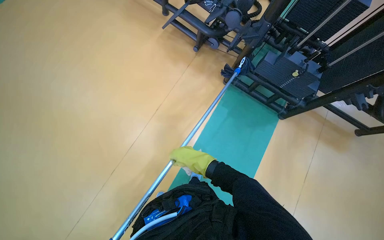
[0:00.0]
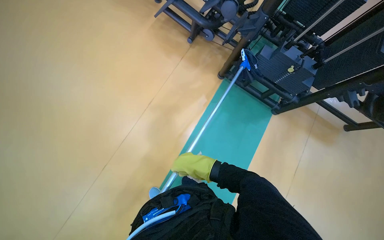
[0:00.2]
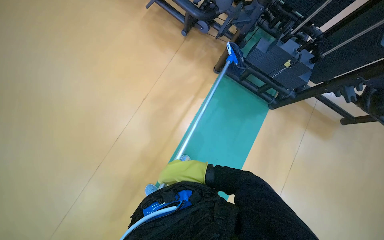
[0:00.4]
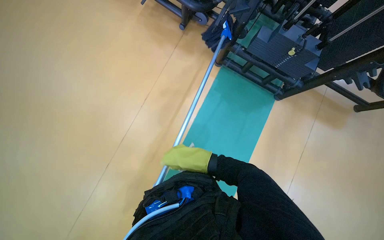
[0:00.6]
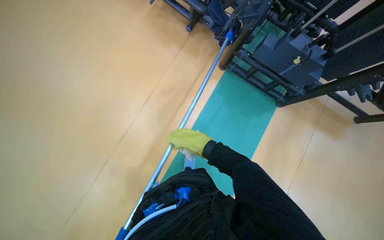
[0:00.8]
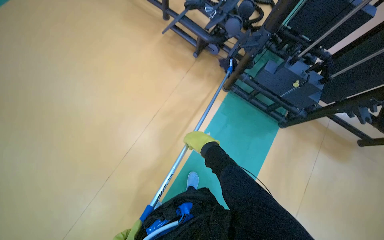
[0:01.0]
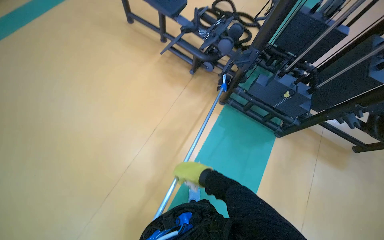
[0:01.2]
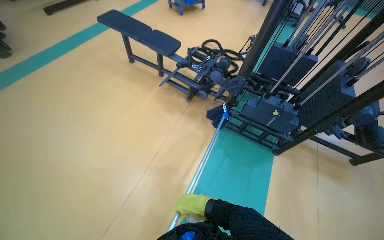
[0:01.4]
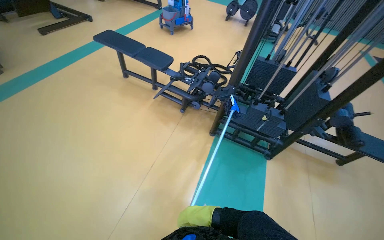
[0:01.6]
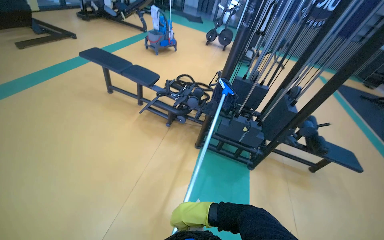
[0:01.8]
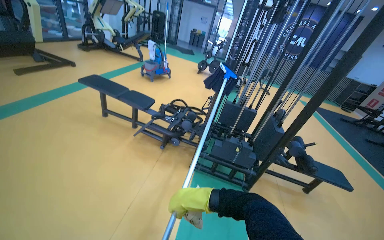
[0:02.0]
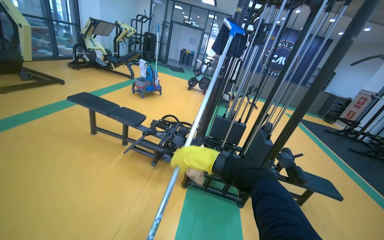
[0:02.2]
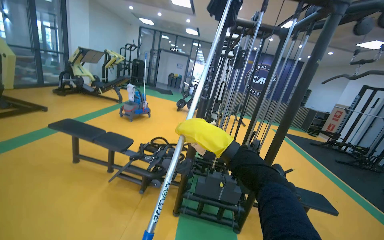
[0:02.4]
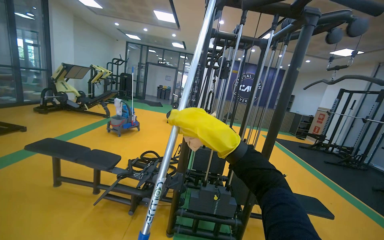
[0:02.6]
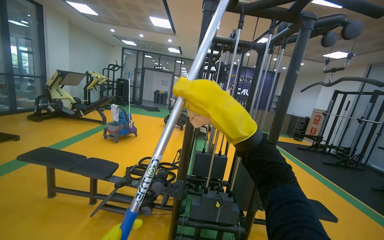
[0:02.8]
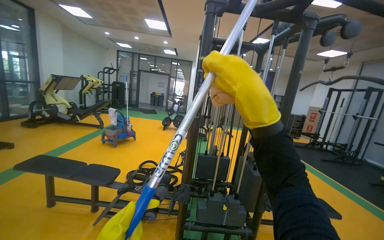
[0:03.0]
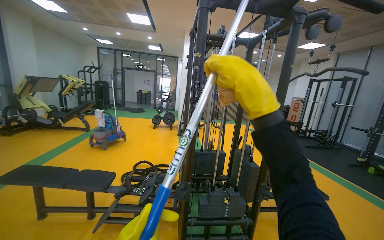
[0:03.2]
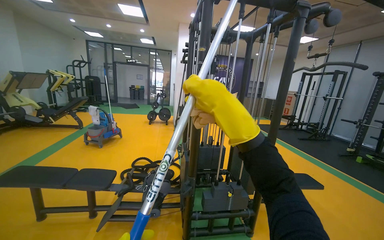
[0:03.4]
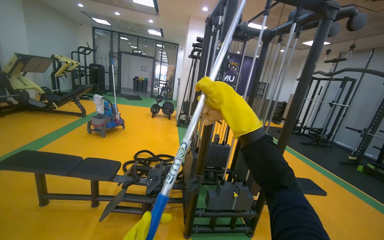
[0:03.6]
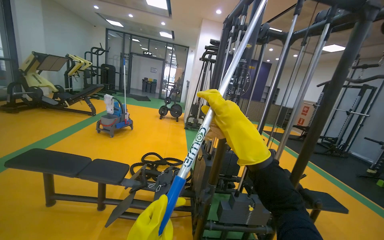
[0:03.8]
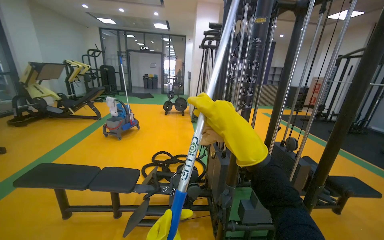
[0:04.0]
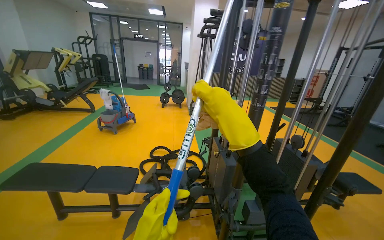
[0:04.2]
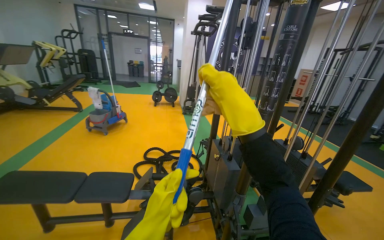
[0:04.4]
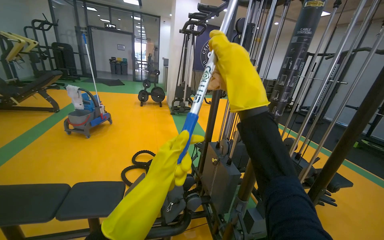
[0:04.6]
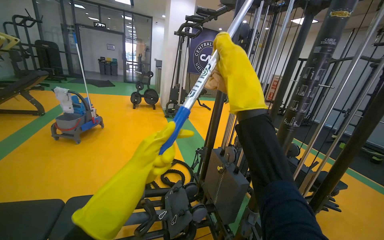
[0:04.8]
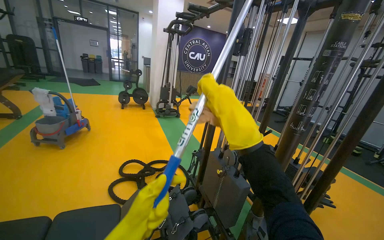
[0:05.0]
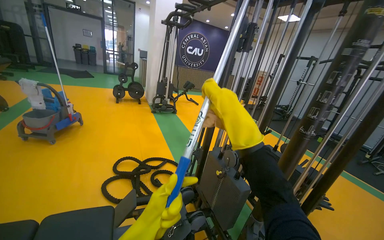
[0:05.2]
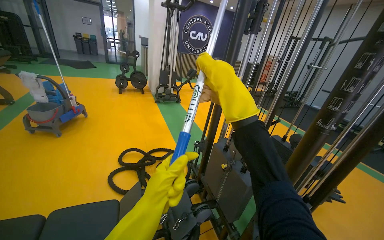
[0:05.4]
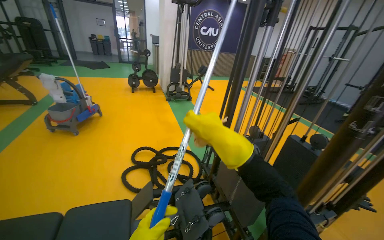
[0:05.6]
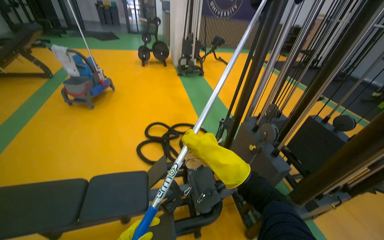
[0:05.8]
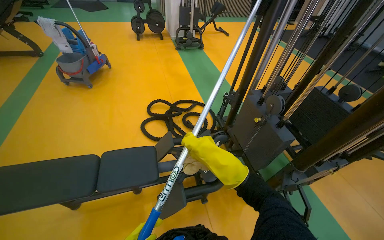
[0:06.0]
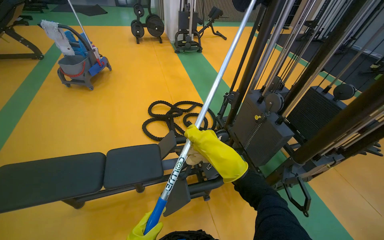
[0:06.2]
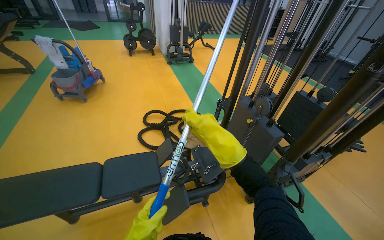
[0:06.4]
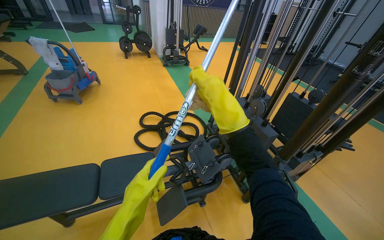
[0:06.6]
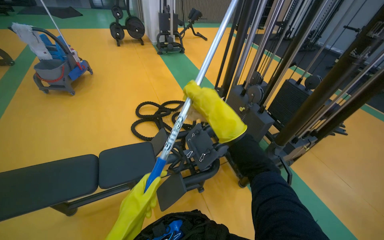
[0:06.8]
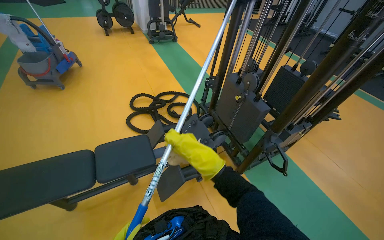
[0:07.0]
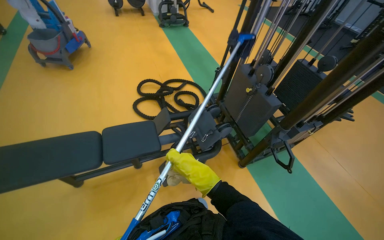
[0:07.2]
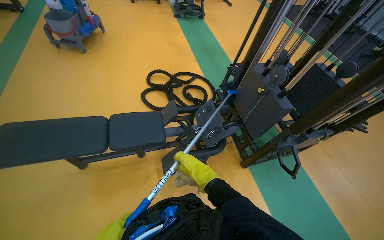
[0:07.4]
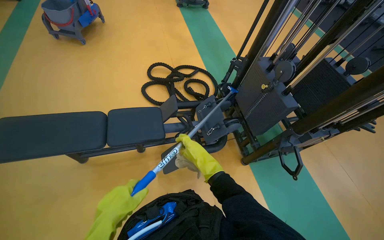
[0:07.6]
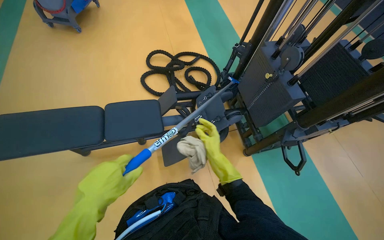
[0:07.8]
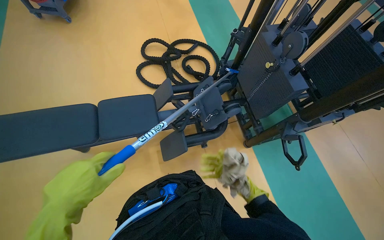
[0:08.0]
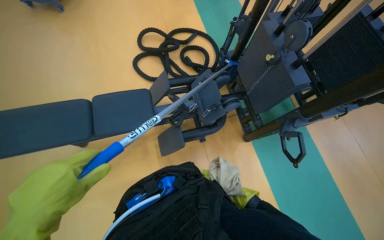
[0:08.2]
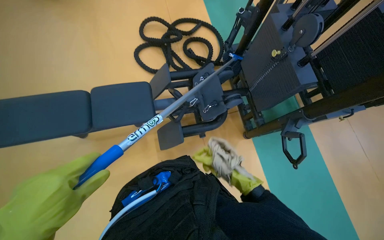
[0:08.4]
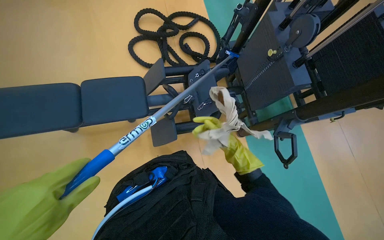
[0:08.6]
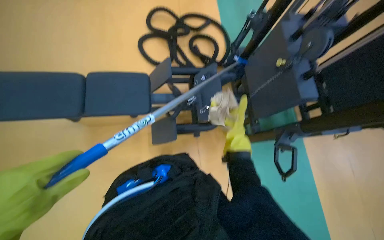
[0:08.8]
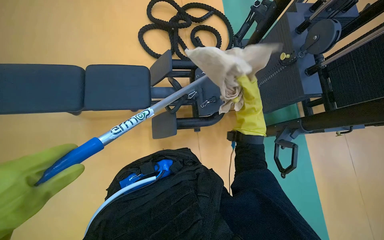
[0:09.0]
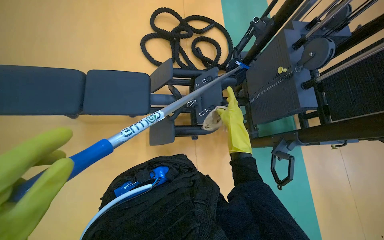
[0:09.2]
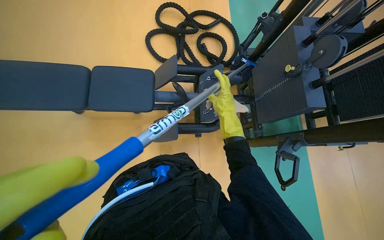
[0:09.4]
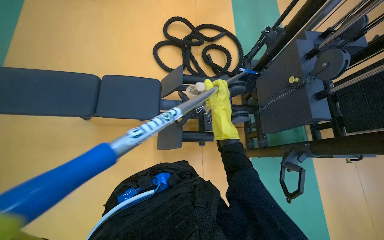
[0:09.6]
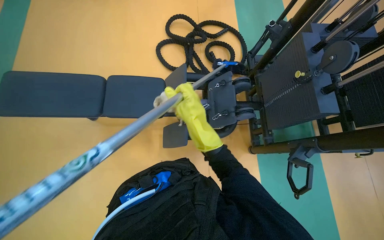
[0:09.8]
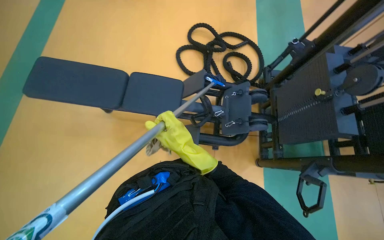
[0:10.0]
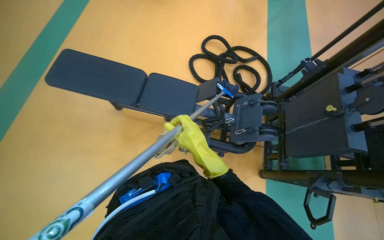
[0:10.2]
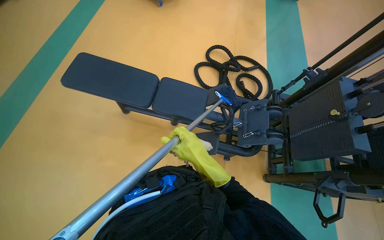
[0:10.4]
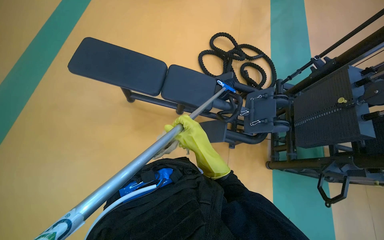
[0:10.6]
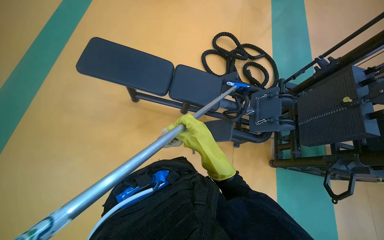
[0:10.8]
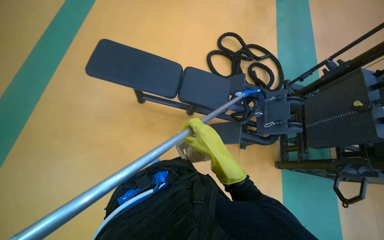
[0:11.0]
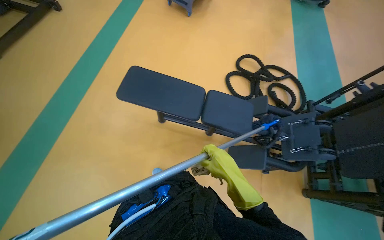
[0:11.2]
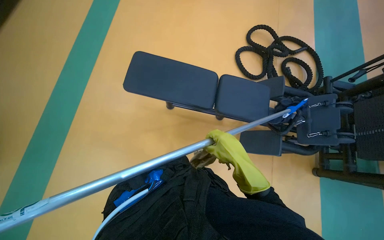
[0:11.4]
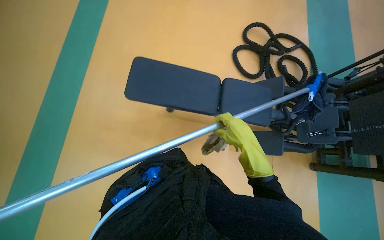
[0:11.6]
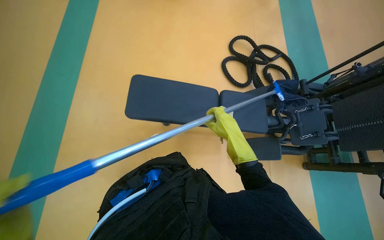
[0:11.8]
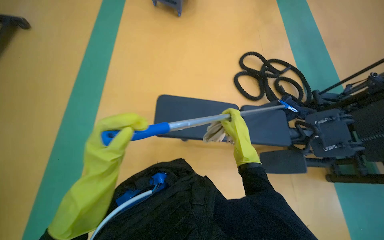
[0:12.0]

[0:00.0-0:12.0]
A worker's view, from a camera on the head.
Job: wiping surfaces.
The whole recording: Cleaning gym equipment and floor. The worker cleans various gym equipment and the surrounding floor using a long-handled tool.
0:00.0 to 0:01.6: The wearer looks some 25 degrees further upward.
0:01.6 to 0:03.0: The wearer's head swings approximately 25 degrees to the right. The view tilts roughly 35 degrees upward.
0:03.0 to 0:04.4: The camera is carried roughly 70 cm.
0:04.4 to 0:06.0: The head travels about 60 cm. The wearer looks some 25 degrees further downward.
0:06.0 to 0:07.6: The right hand travels up the picture and back again, roughly 5 cm each way.
0:07.6 to 0:09.0: The wearer looks some 20 degrees further downward. The right hand moves to the right and up the picture, about 30 cm.
0:09.0 to 0:10.4: The camera pitches upward, by about 15 degrees. The right hand goes some 40 cm to the left.
0:10.4 to 0:12.0: The wearer moves roughly 70 cm.

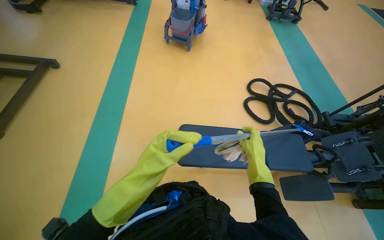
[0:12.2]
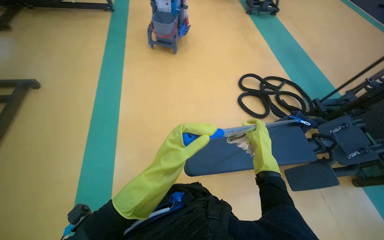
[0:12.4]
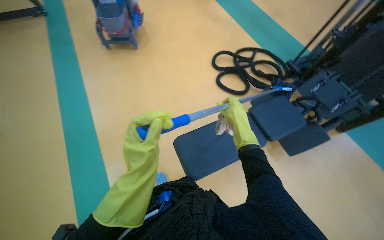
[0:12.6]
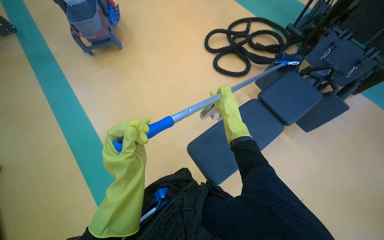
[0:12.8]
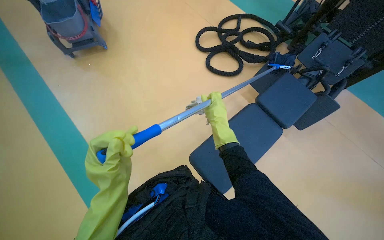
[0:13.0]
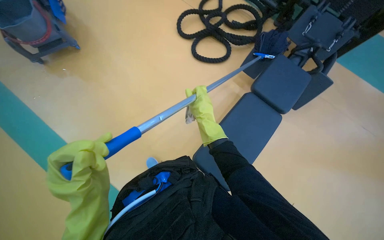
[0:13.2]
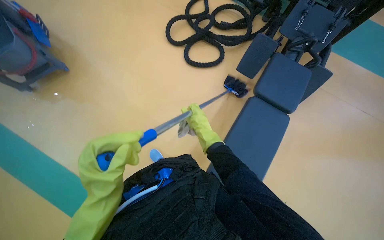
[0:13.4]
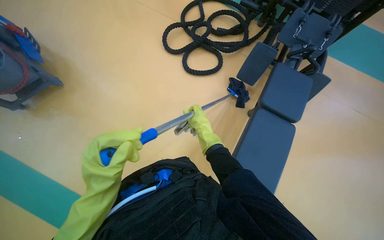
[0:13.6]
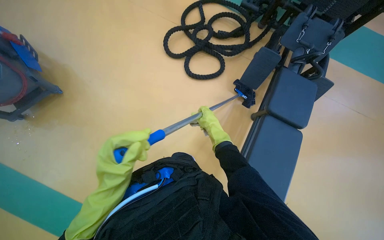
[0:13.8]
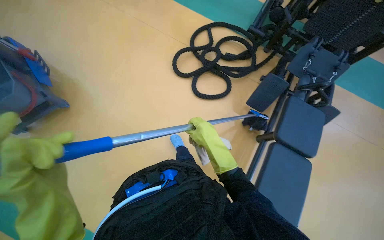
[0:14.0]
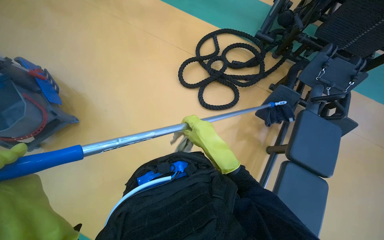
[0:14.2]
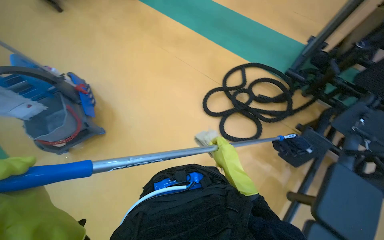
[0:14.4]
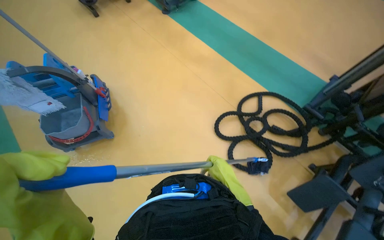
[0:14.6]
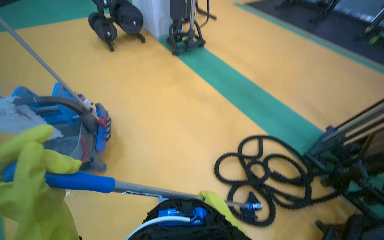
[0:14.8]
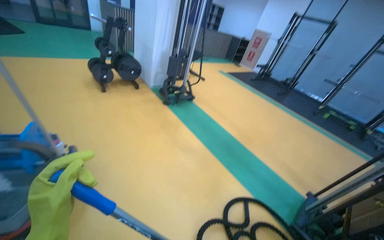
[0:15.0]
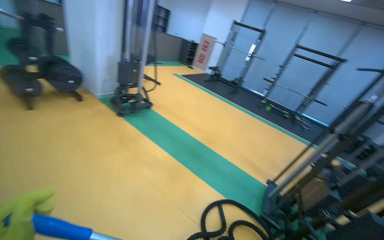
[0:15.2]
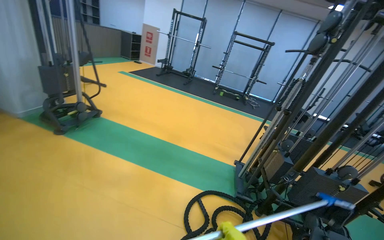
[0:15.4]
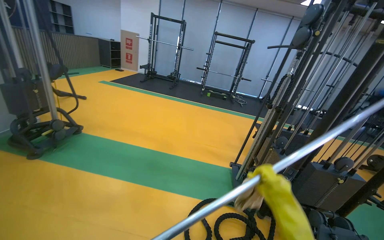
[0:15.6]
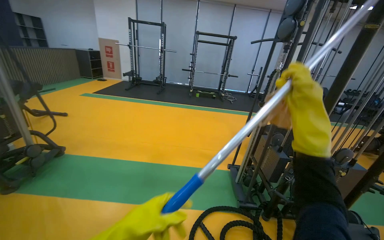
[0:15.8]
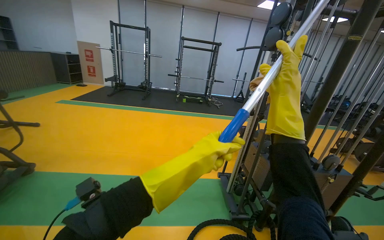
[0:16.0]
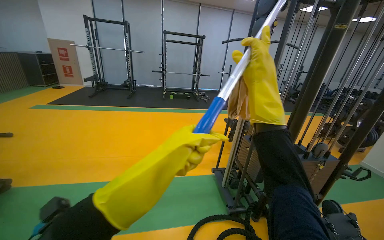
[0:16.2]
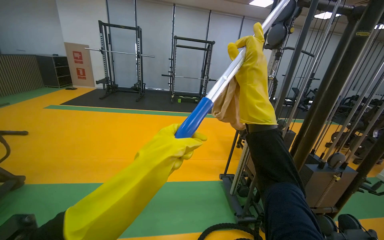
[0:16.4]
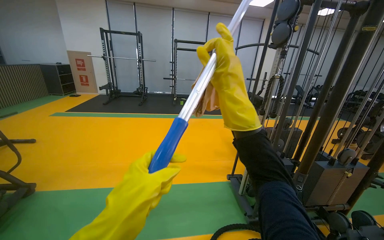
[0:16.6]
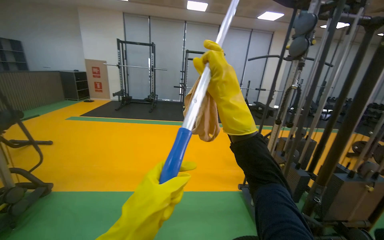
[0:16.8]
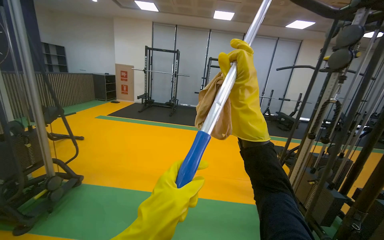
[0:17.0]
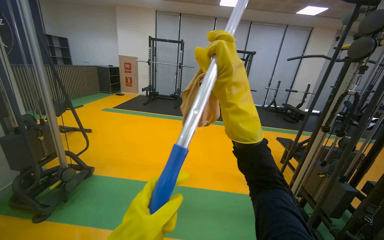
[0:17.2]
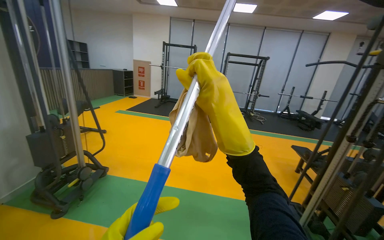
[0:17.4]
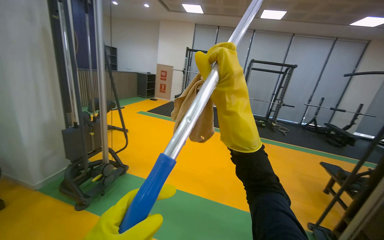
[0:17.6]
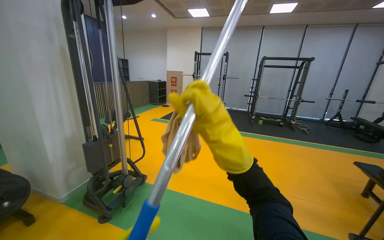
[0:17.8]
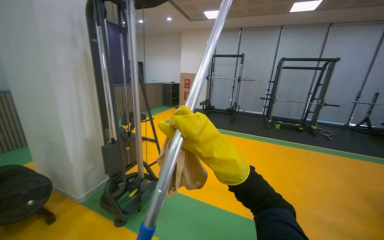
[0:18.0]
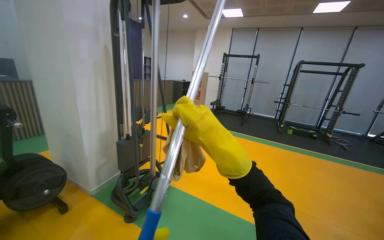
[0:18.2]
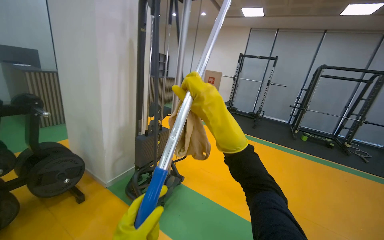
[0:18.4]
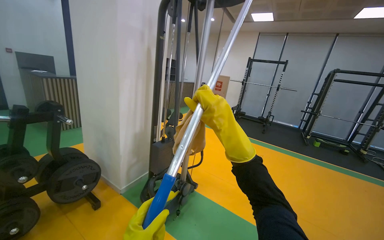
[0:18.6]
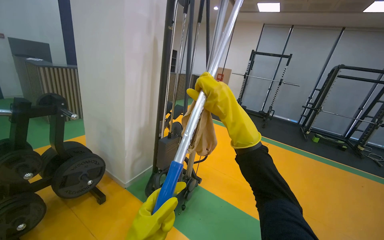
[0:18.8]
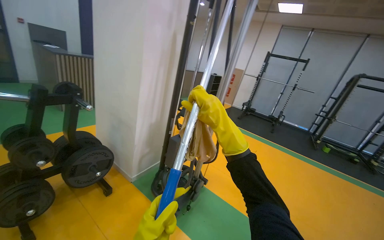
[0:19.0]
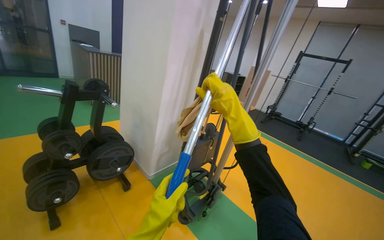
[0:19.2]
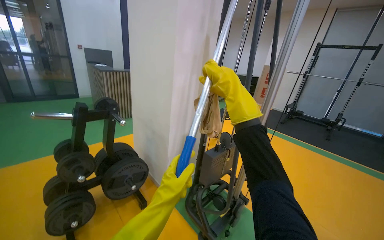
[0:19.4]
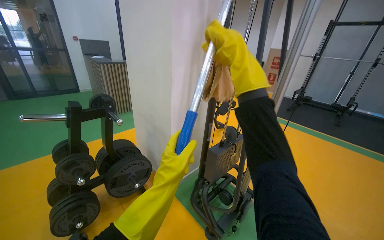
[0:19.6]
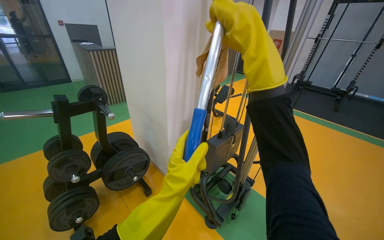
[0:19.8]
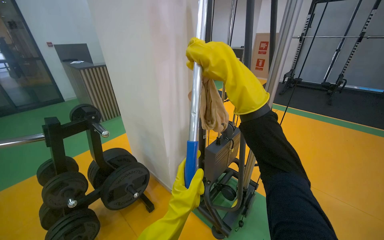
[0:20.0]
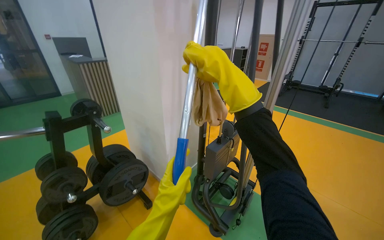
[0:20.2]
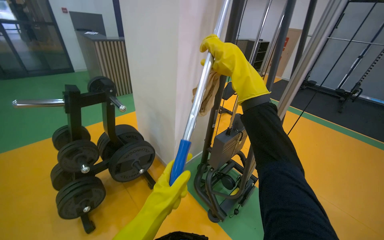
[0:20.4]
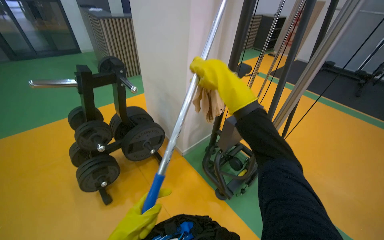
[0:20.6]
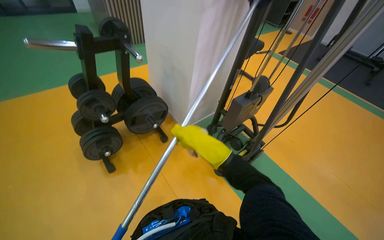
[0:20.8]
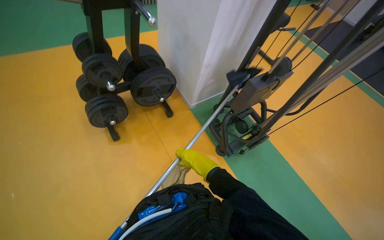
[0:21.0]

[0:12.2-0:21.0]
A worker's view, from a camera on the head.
Job: wiping surfaces.
The whole recording: Cleaning gym equipment and floor. The worker cleans various gym equipment and the surrounding floor using a long-handled tool.
0:12.2 to 0:13.6: The camera is carried approximately 70 cm. The head turns to the right by roughly 60 degrees. The camera pitches downward, by approximately 20 degrees.
0:13.6 to 0:15.2: The camera travels some 90 cm. The camera pitches upward, by roughly 40 degrees.
0:15.2 to 0:16.6: The wearer moves roughly 50 cm. The wearer looks some 40 degrees further to the right.
0:16.6 to 0:18.0: The camera is carried to the left, about 60 cm. The view swings about 30 degrees to the left.
0:18.0 to 0:19.6: The head travels about 80 cm. The head rotates approximately 25 degrees to the left.
0:19.6 to 0:21.0: The camera pitches downward, by about 30 degrees.
